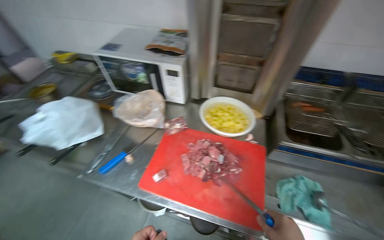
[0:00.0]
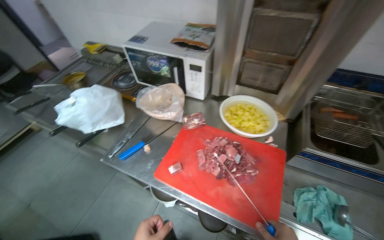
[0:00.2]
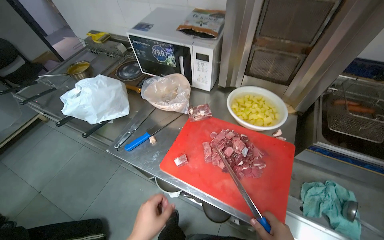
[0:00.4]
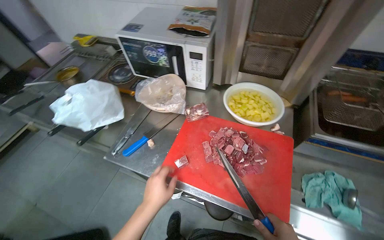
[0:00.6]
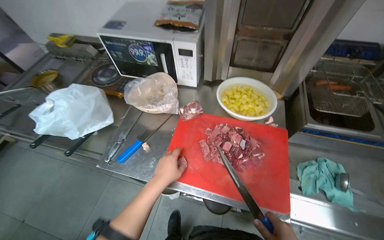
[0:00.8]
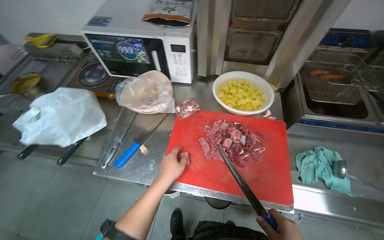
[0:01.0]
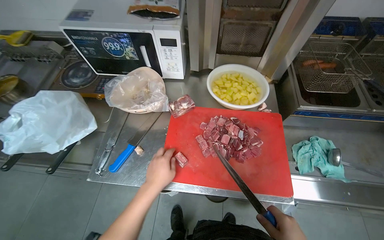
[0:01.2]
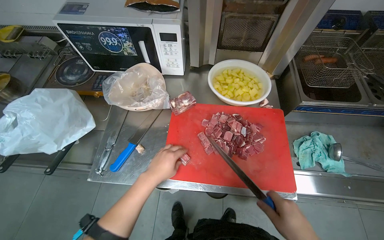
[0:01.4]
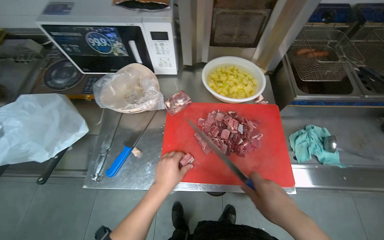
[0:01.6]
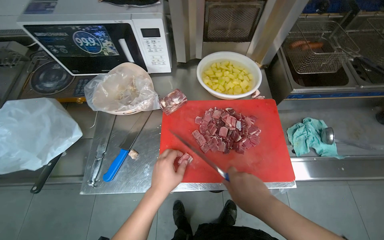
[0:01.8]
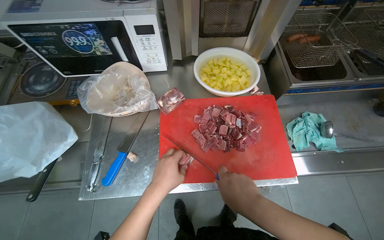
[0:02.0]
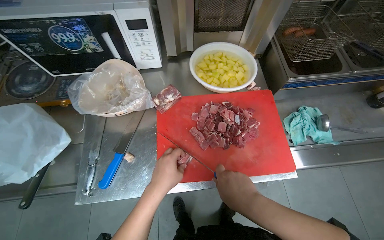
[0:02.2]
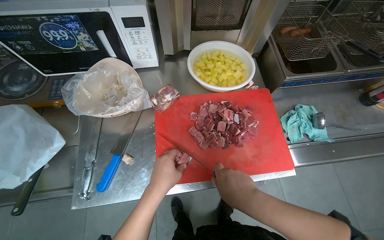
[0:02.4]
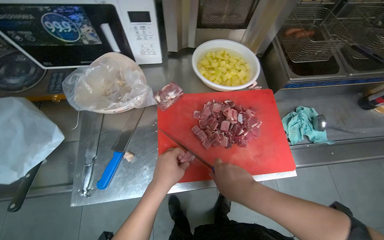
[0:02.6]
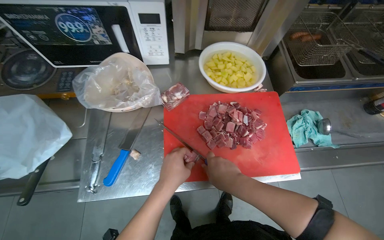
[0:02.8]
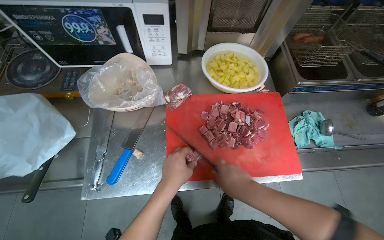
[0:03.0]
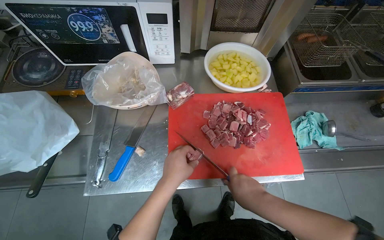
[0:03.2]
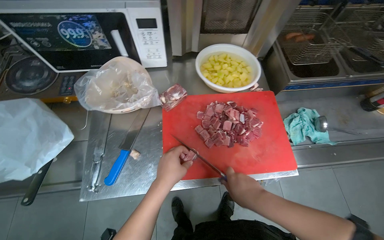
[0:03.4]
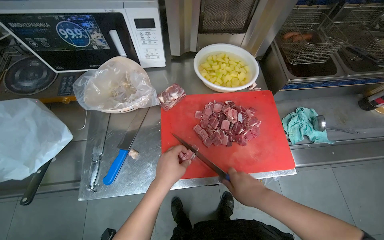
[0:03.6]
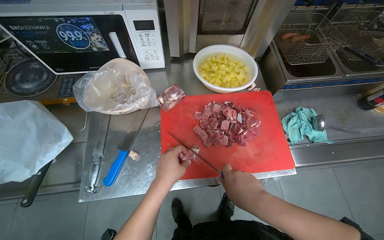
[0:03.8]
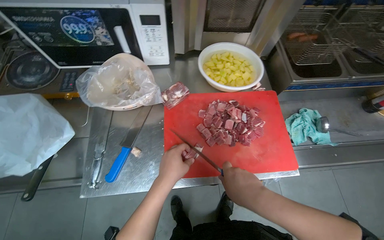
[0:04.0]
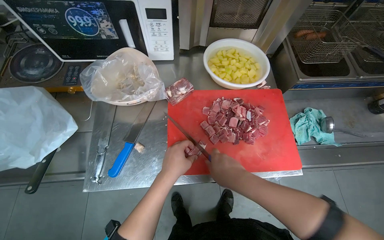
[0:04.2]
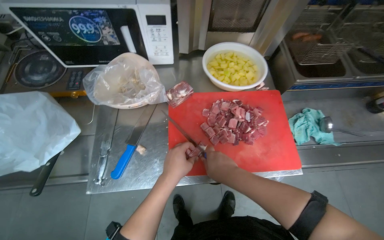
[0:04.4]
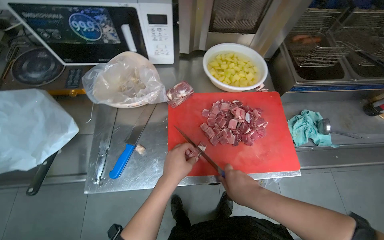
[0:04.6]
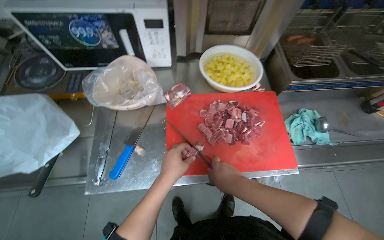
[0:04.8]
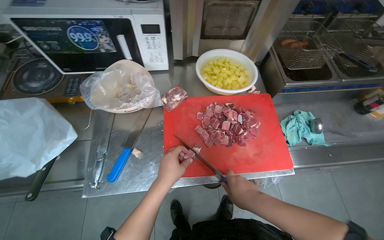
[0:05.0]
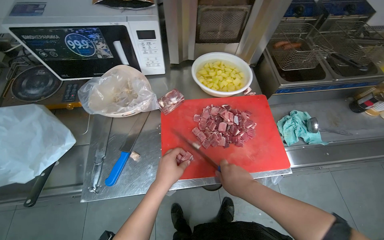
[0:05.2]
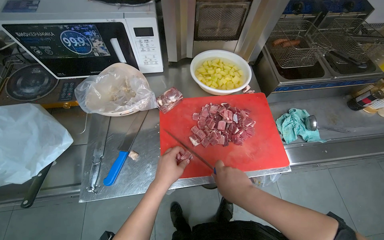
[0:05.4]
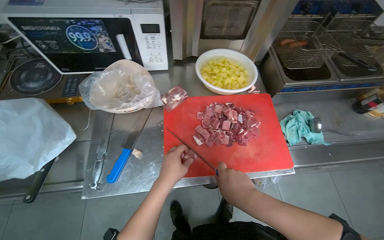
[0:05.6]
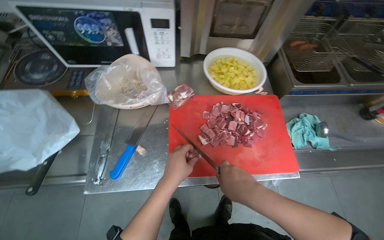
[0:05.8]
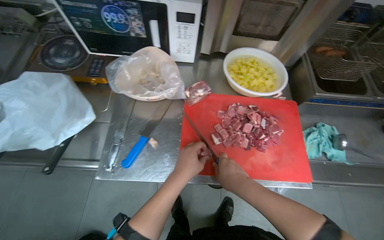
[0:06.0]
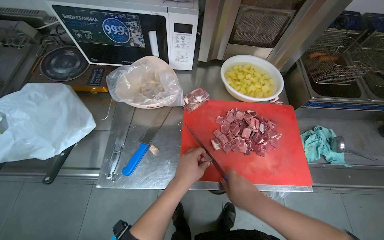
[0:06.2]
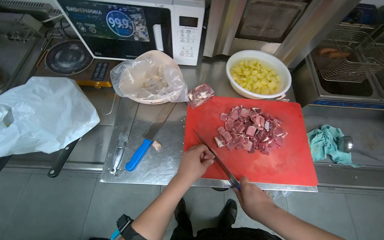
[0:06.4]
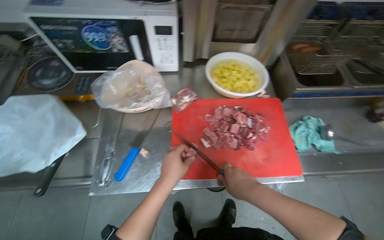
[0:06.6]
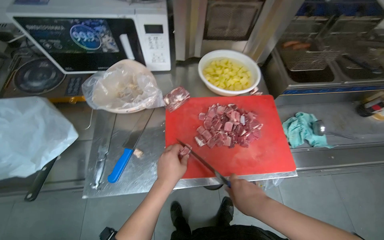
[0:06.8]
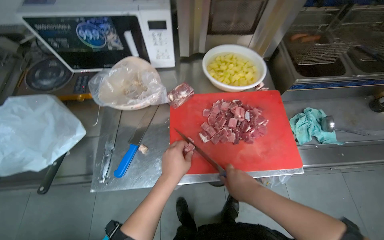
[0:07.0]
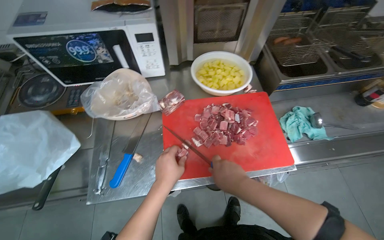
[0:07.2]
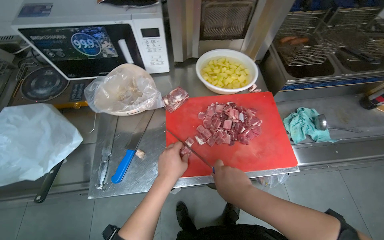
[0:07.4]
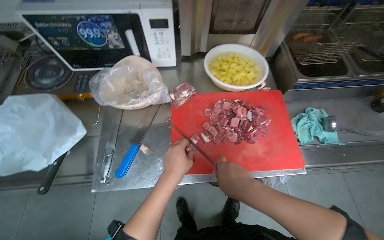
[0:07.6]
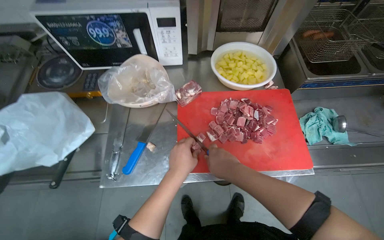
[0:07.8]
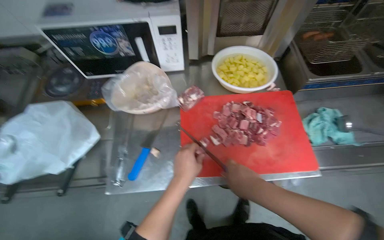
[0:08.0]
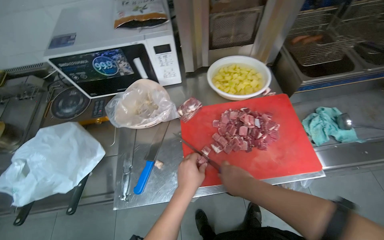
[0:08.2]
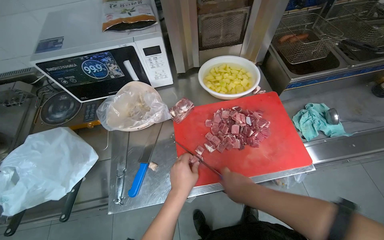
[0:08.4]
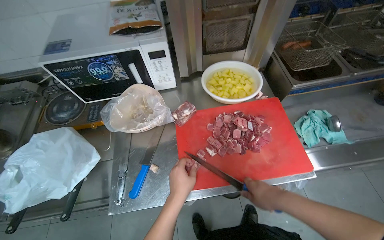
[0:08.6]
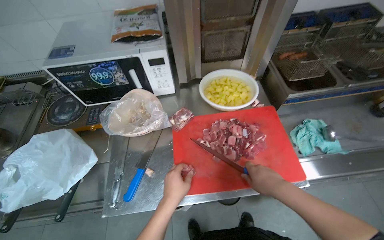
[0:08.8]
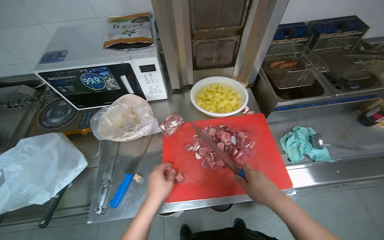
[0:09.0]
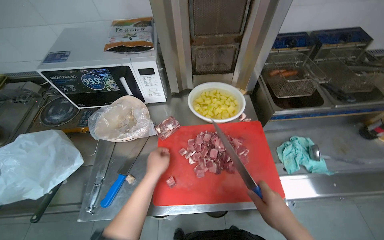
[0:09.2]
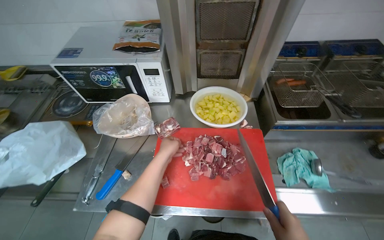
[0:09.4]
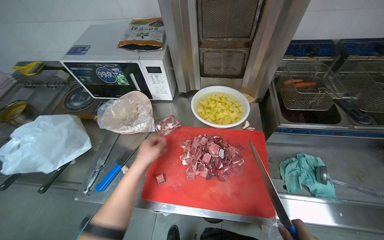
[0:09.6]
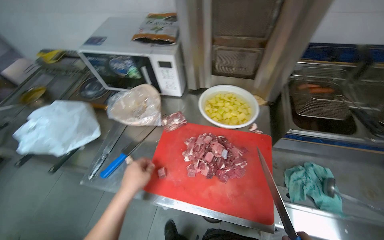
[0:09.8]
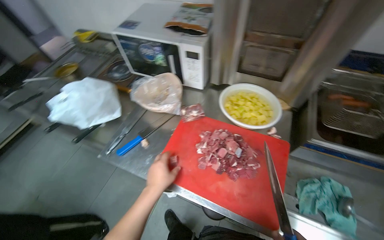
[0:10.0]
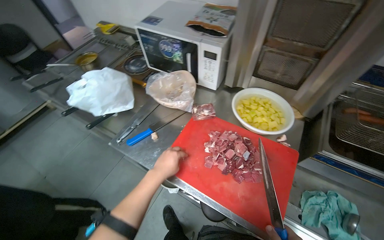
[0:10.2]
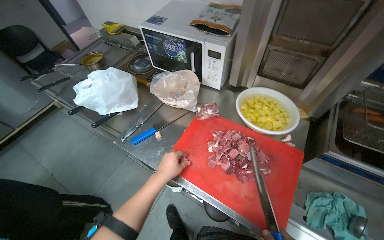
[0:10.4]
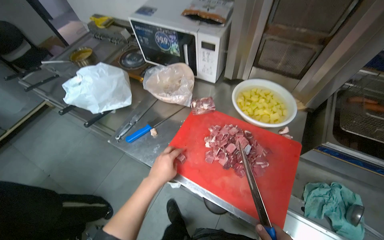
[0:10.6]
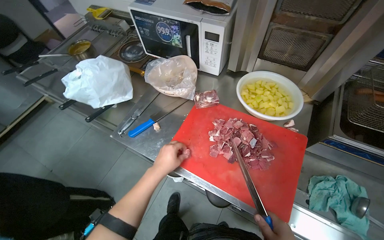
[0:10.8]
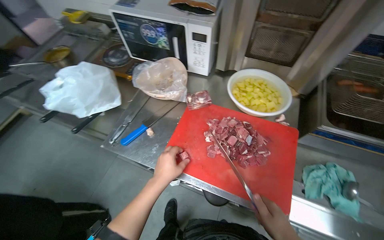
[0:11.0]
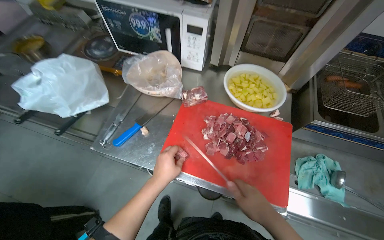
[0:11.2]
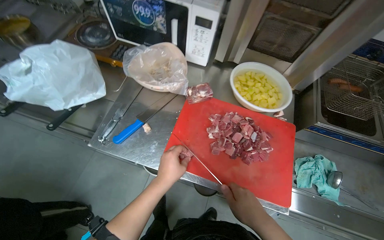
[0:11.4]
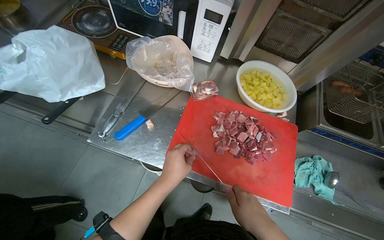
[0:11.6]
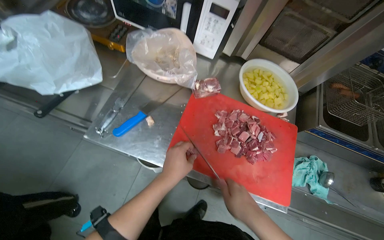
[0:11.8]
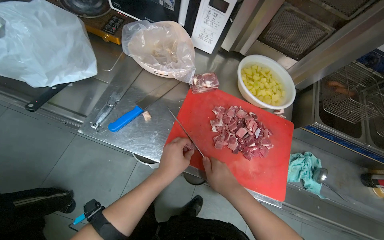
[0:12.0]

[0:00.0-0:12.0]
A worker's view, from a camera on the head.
Job: preparing food.
The whole recording: Cutting meat on chopping board. The worker continues cutting pieces of meat on a red chopping board with a knife.
0:01.6 to 0:03.0: The right hand moves to the left, approximately 15 cm.
0:03.0 to 0:07.6: The hands work in one place, with small movements.
0:07.6 to 0:09.0: The right hand is displaced to the right by roughly 10 cm.
0:09.0 to 0:10.4: The head turns to the left by approximately 40 degrees.
0:10.4 to 0:12.0: The view swings about 20 degrees to the right. The view tilts approximately 15 degrees downward.

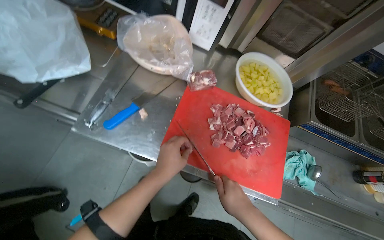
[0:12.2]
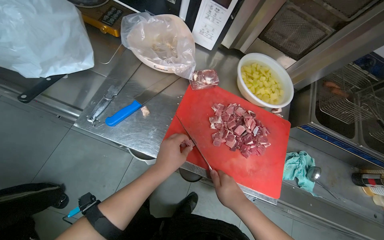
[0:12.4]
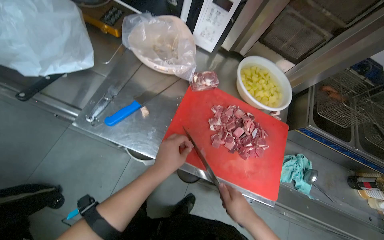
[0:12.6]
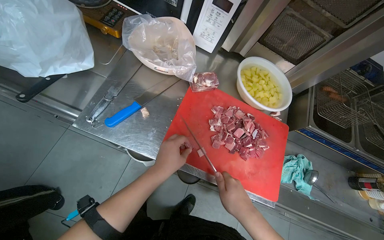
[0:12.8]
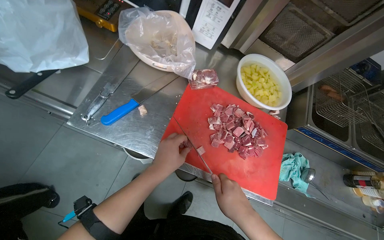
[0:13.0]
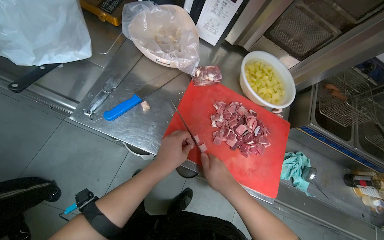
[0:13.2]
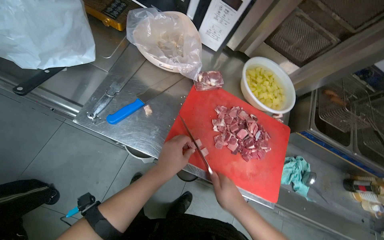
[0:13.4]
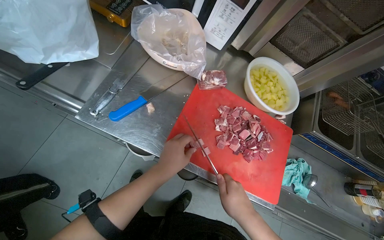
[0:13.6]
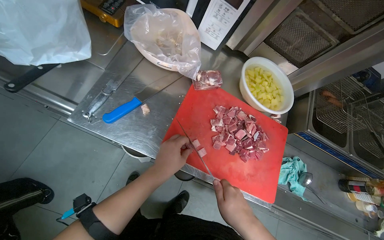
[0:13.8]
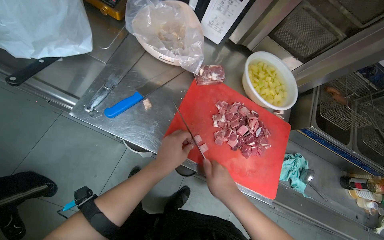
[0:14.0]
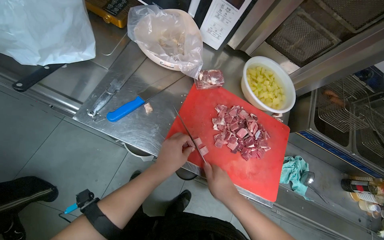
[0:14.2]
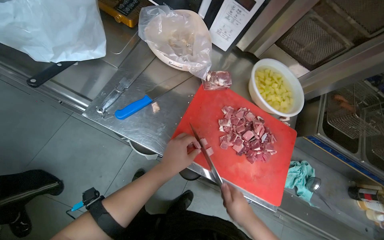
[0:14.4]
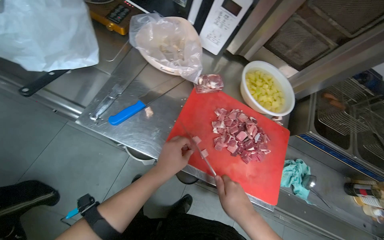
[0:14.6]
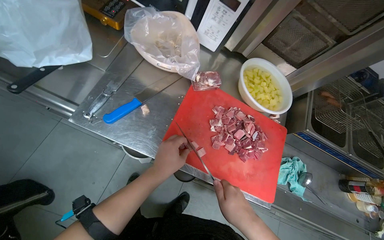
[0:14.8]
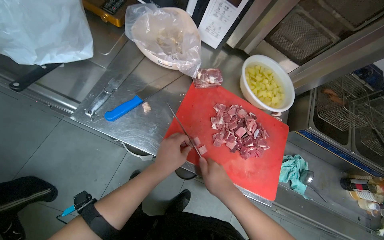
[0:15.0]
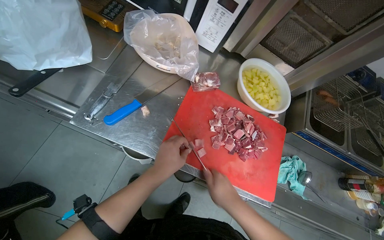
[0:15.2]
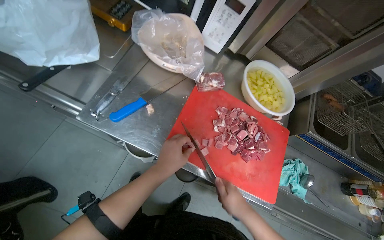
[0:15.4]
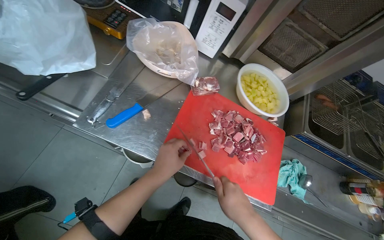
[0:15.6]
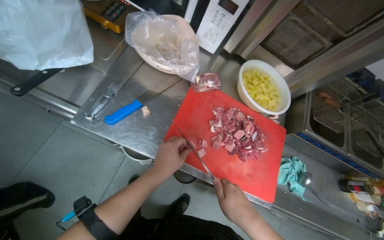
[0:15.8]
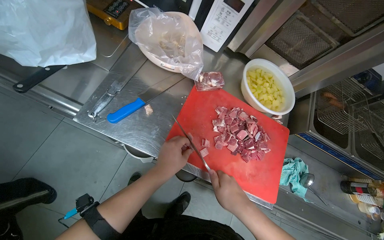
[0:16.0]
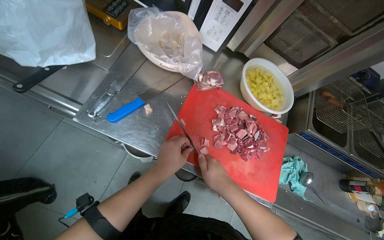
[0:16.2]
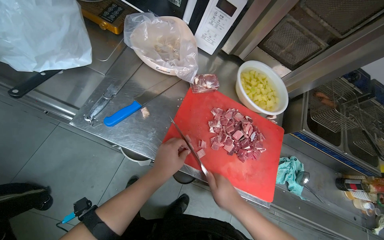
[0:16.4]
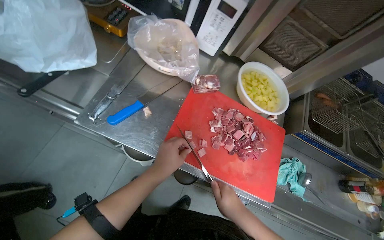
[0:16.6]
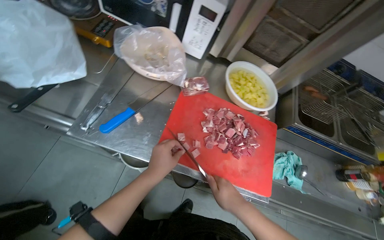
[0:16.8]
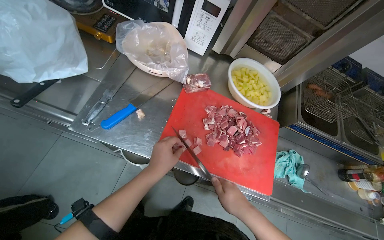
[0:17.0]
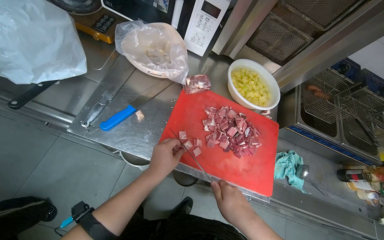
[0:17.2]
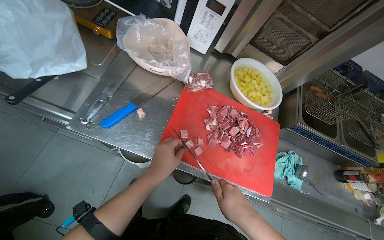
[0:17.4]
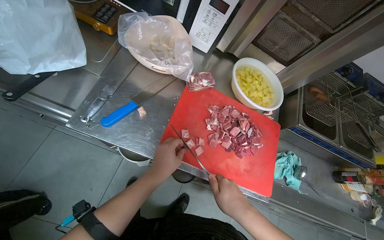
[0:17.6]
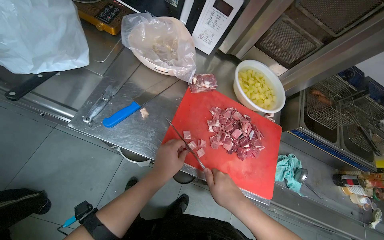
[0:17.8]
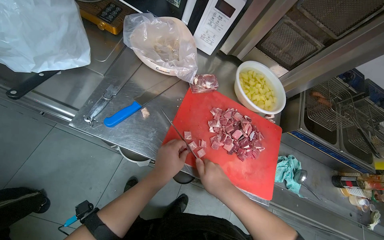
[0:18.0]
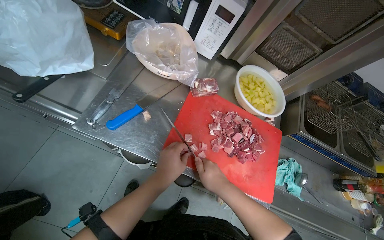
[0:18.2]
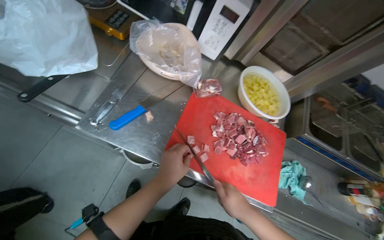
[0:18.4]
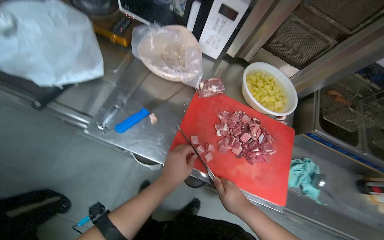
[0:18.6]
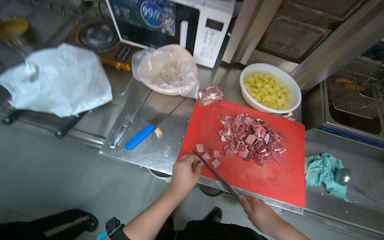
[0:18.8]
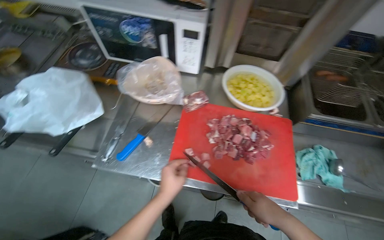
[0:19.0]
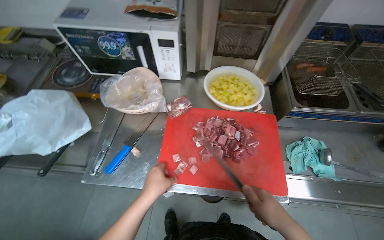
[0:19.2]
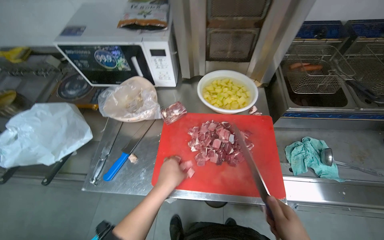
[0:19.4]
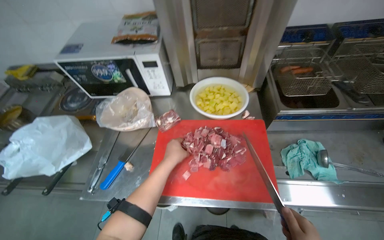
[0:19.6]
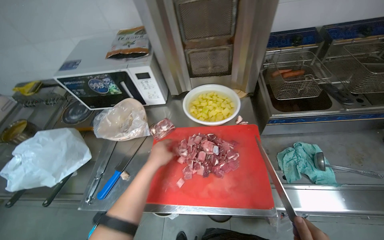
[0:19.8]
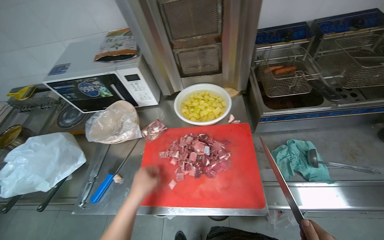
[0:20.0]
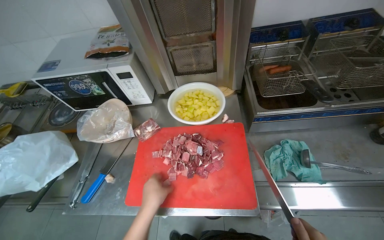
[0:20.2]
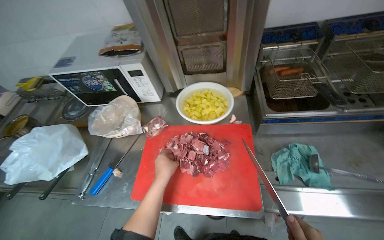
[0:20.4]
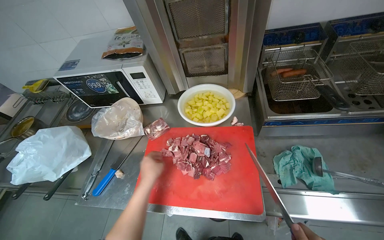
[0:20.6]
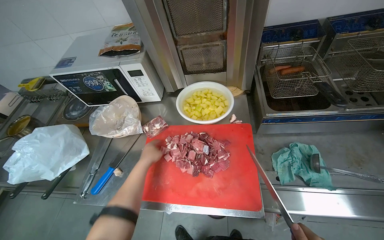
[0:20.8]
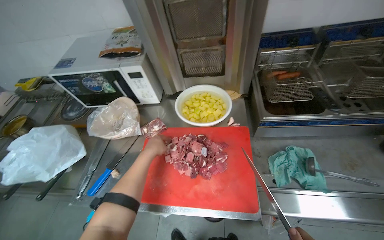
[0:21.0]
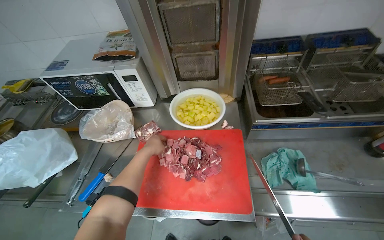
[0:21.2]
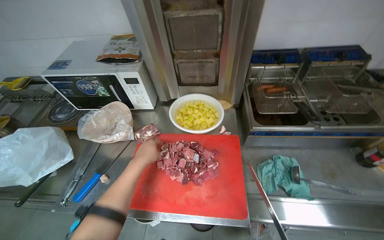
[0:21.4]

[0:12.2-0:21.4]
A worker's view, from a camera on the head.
Job: preparing food.
The whole recording: Cutting meat on chopping board. The worker continues cutting pieces of meat on a red chopping board with a knife.
0:12.2 to 0:18.4: The hands work in one place, with small movements.
0:18.4 to 0:19.8: The view swings approximately 15 degrees to the left. The camera pitches upward, by about 15 degrees. The scene rotates counterclockwise by some 30 degrees.
0:19.8 to 0:21.4: The left hand travels nearer to the camera and back again, about 5 cm each way.
